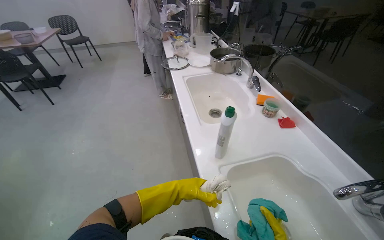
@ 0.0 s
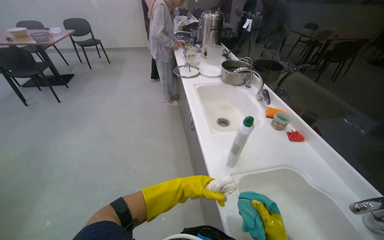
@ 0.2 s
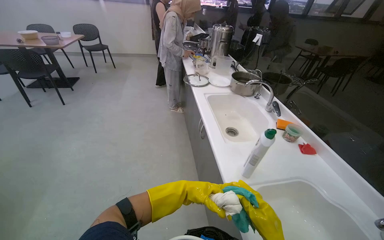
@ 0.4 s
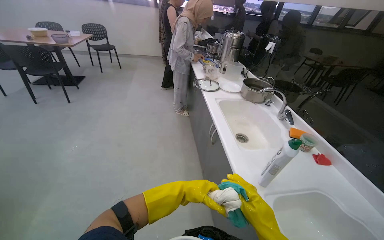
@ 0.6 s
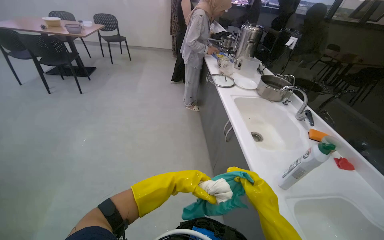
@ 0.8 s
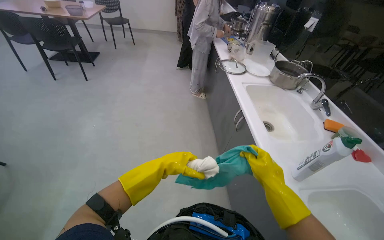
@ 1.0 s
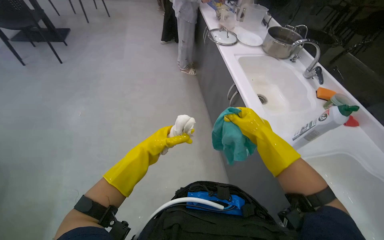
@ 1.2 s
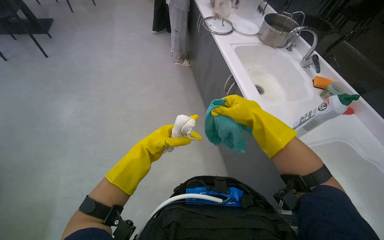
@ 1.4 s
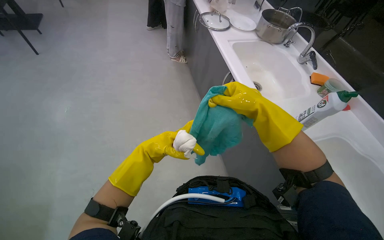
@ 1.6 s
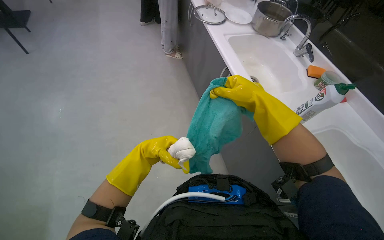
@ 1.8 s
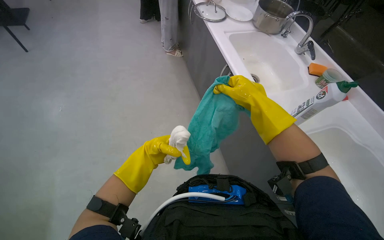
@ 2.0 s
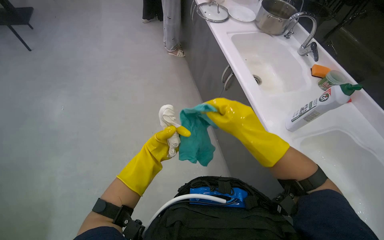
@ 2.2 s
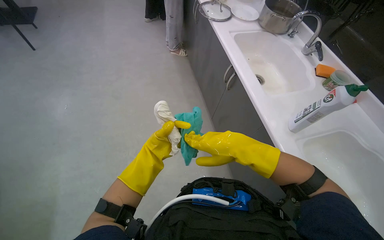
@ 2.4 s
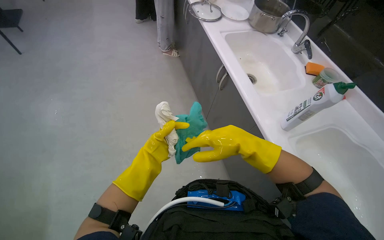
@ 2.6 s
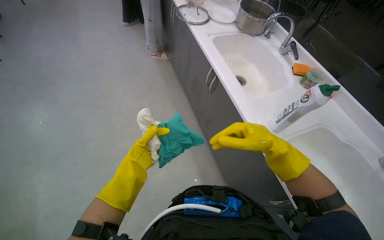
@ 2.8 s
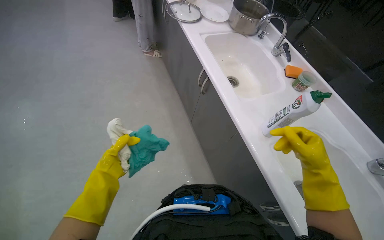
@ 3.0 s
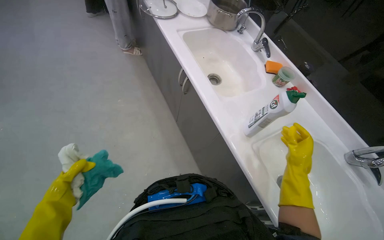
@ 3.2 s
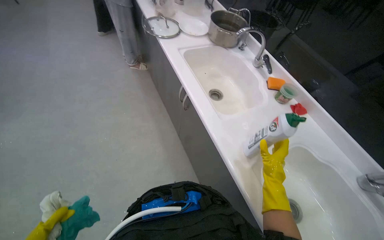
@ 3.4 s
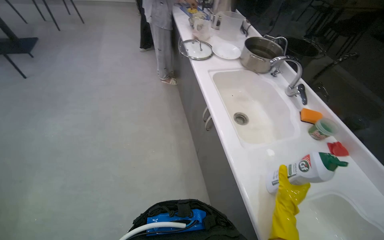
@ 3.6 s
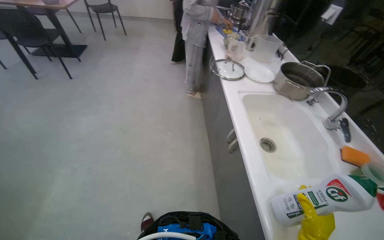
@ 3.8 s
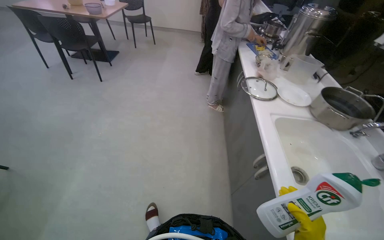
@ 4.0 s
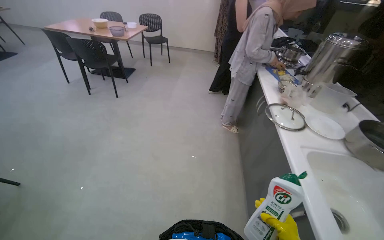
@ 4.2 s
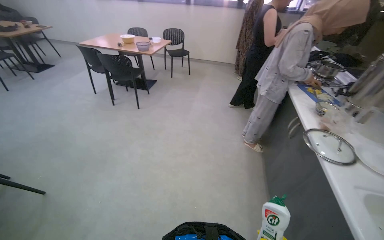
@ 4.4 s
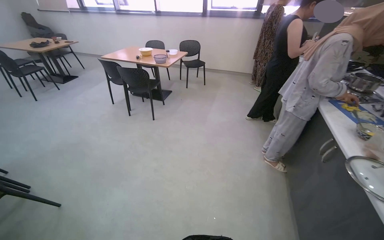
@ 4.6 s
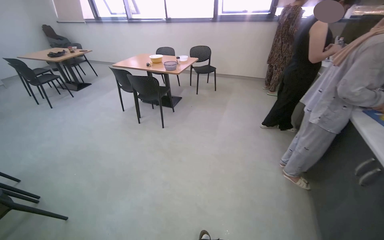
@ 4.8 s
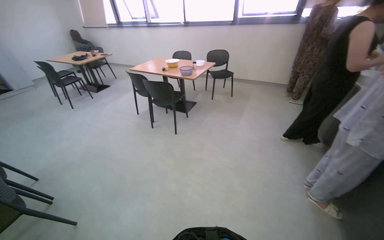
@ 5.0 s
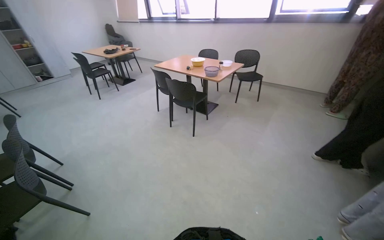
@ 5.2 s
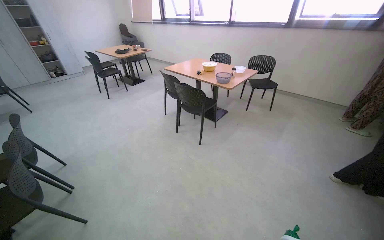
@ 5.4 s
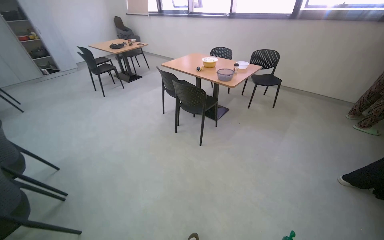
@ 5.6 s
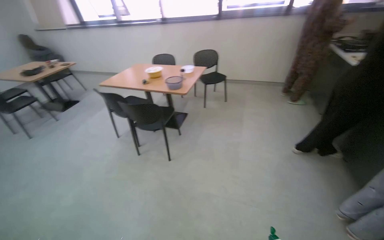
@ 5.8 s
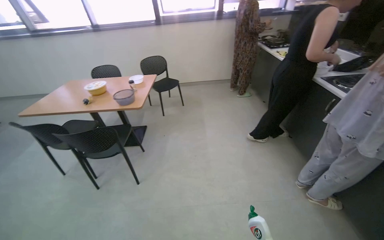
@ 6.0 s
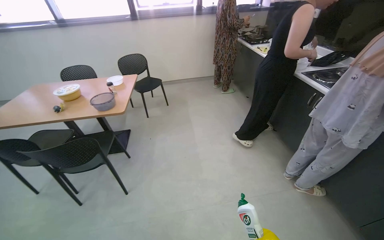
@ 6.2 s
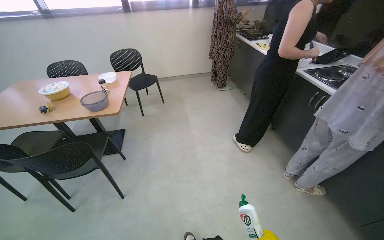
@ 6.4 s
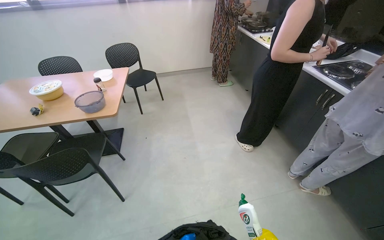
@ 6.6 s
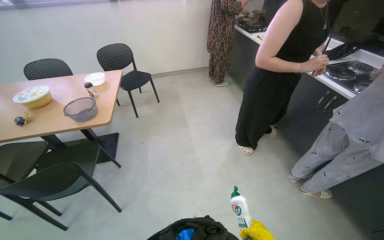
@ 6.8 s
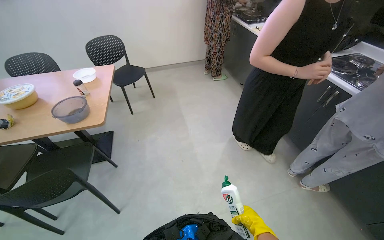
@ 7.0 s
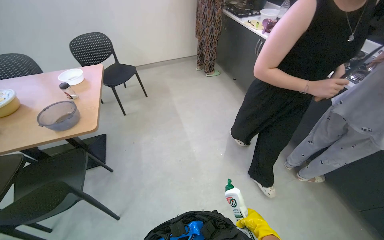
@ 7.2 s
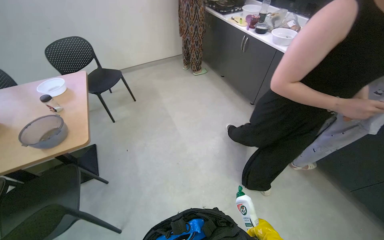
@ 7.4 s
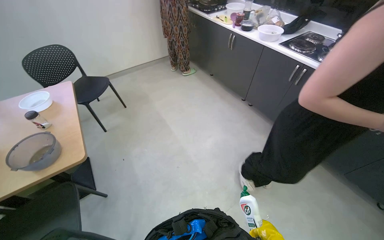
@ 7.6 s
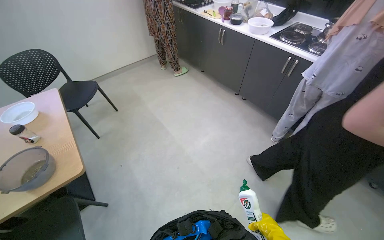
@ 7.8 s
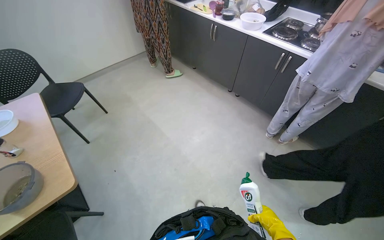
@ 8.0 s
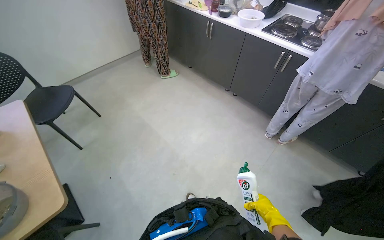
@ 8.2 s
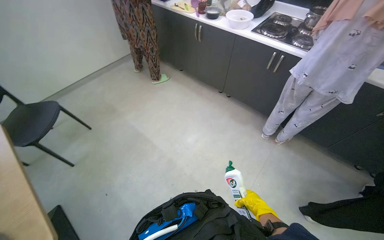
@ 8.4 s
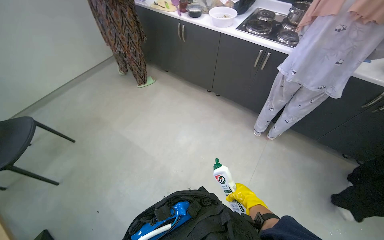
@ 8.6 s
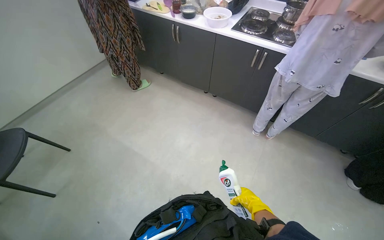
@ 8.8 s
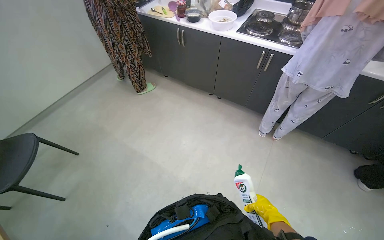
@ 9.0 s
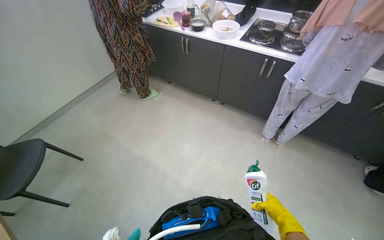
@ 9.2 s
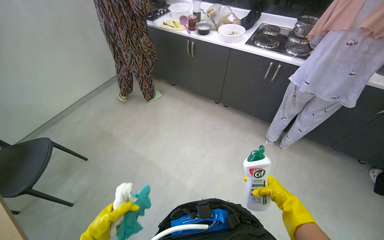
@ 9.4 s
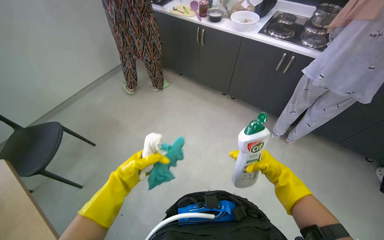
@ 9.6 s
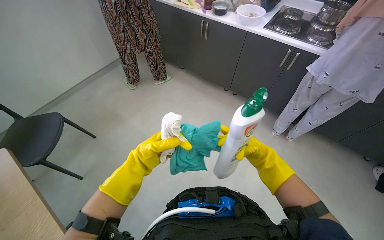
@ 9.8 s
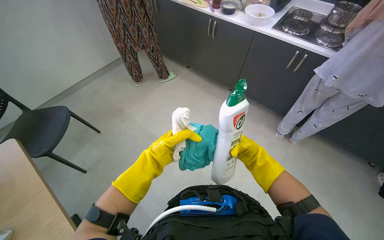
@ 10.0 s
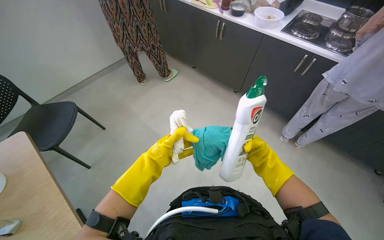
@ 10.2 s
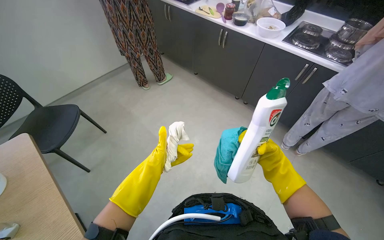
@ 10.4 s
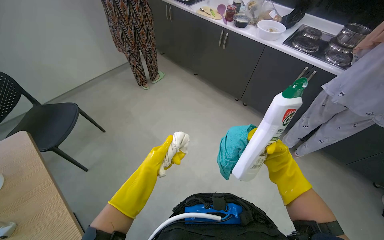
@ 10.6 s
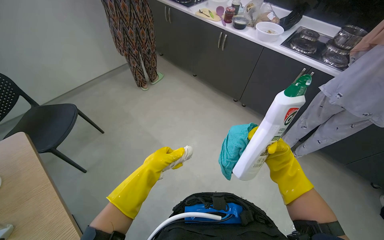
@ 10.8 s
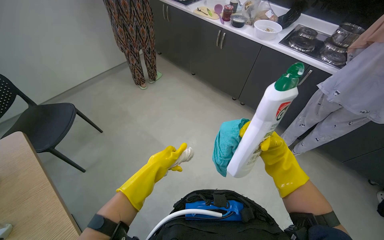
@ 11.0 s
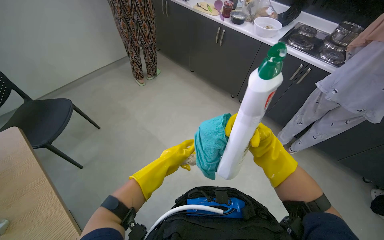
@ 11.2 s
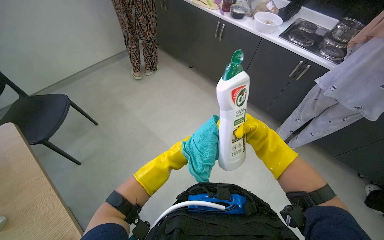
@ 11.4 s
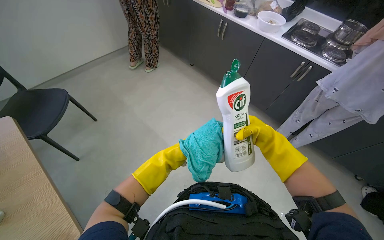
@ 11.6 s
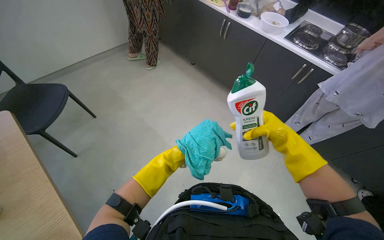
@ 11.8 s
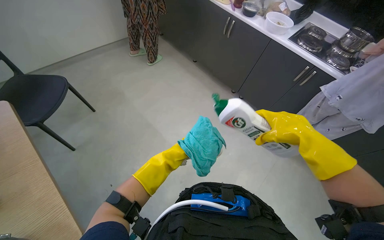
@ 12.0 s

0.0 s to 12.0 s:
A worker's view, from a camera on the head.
Job: cleaning kitchen.
The whole recording: Wiping kitchen cabinets exterior. The worker wipes the exterior surfaces of the kitchen cabinets with a damp cloth.
0.0 to 1.6 s: The head travels to the left, roughly 40 cm. The view tilts approximately 15 degrees downward.
1.6 to 3.0 s: The right hand is displaced to the right and down the picture by approximately 25 cm.
3.0 to 4.4 s: The head turns to the left by about 35 degrees. The view tilts about 30 degrees upward.
4.4 to 6.0 s: The head travels about 1 m.
6.0 to 7.6 s: The camera travels approximately 60 cm. The wearer's head swings roughly 30 degrees to the right.
7.6 to 9.0 s: The head rotates some 25 degrees to the right.
9.0 to 10.4 s: The right hand moves up the picture and nearer to the camera, roughly 20 cm.
10.4 to 12.0 s: The left hand shifts about 10 cm farther from the camera. Meanwhile the right hand travels nearer to the camera and up the picture by roughly 15 cm.

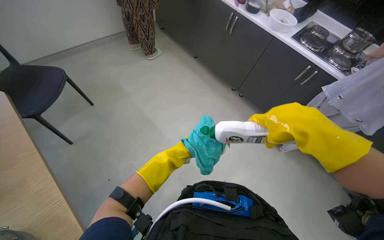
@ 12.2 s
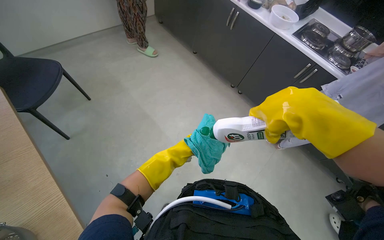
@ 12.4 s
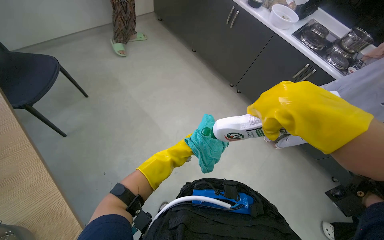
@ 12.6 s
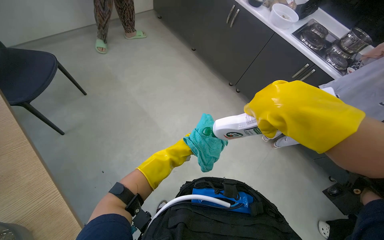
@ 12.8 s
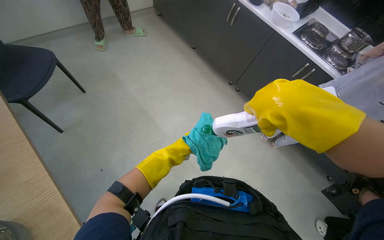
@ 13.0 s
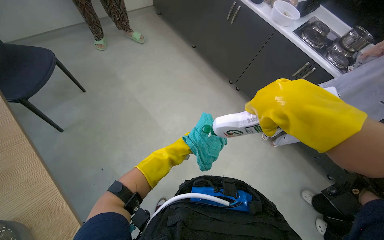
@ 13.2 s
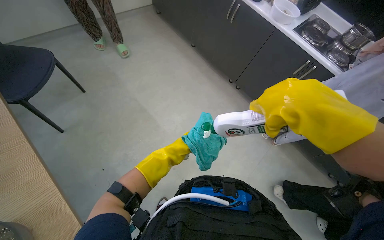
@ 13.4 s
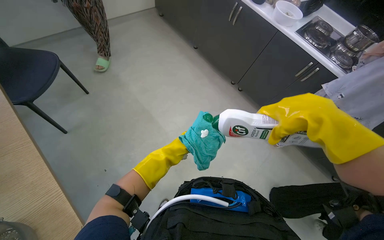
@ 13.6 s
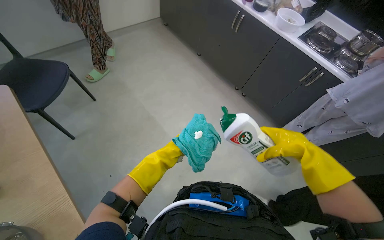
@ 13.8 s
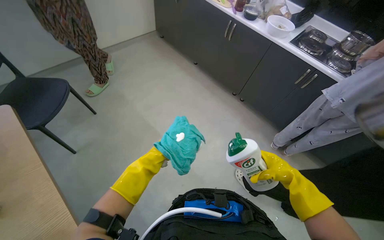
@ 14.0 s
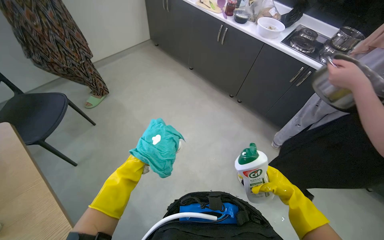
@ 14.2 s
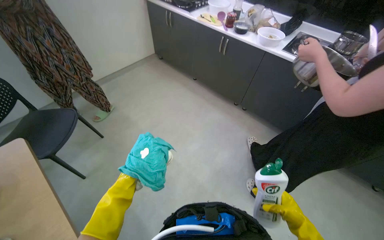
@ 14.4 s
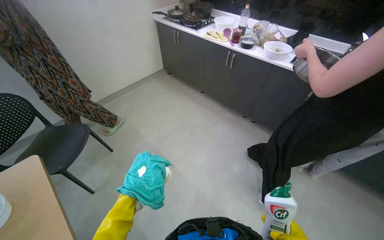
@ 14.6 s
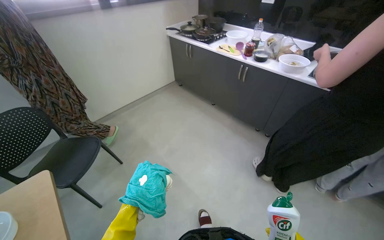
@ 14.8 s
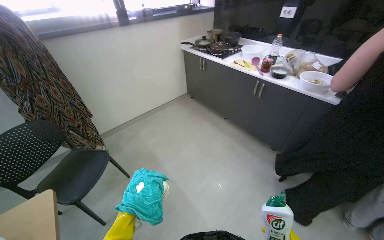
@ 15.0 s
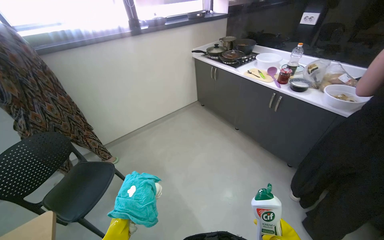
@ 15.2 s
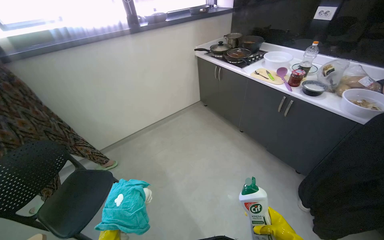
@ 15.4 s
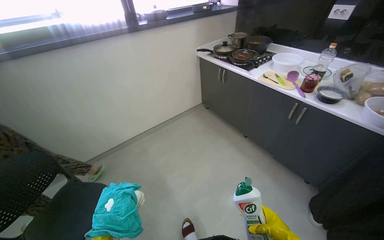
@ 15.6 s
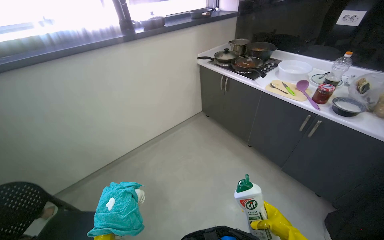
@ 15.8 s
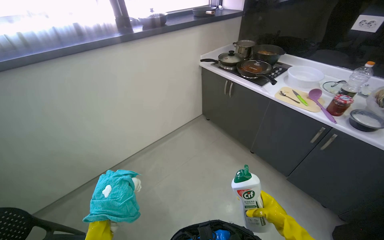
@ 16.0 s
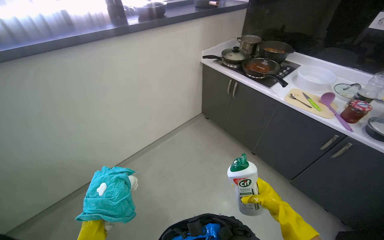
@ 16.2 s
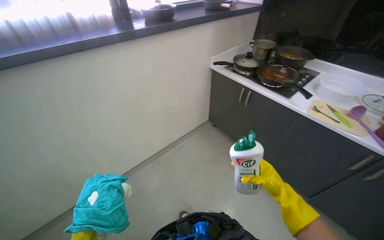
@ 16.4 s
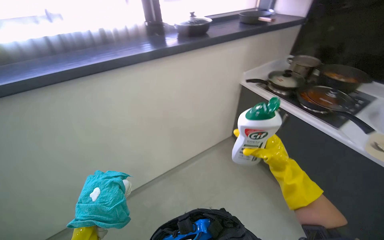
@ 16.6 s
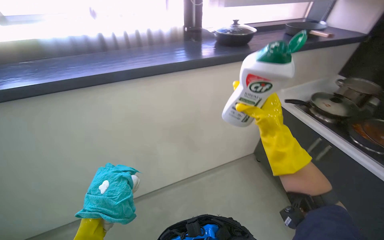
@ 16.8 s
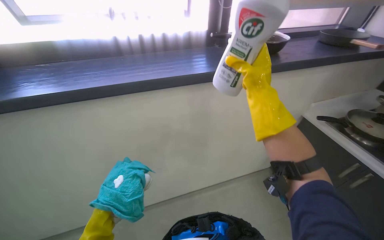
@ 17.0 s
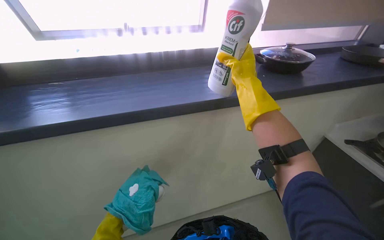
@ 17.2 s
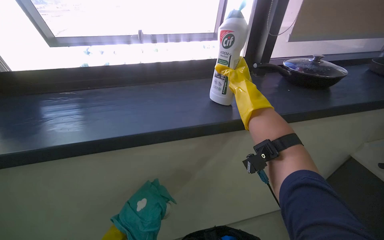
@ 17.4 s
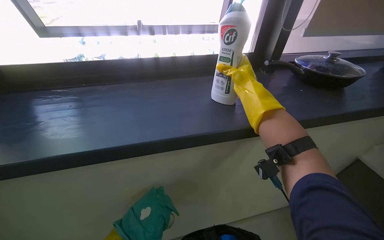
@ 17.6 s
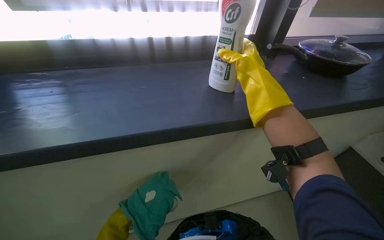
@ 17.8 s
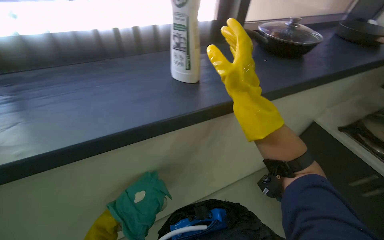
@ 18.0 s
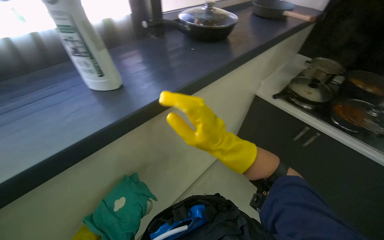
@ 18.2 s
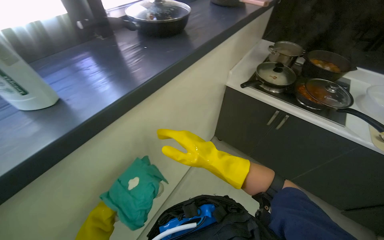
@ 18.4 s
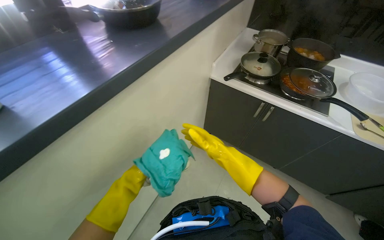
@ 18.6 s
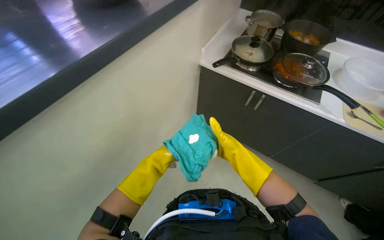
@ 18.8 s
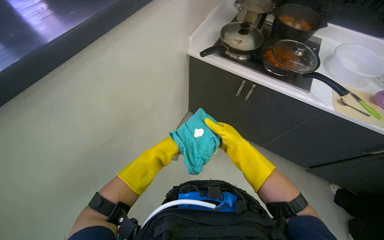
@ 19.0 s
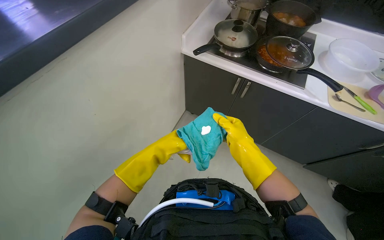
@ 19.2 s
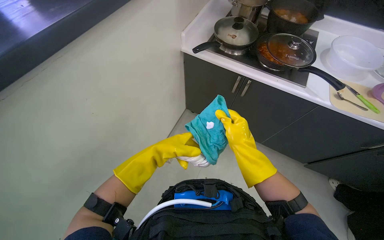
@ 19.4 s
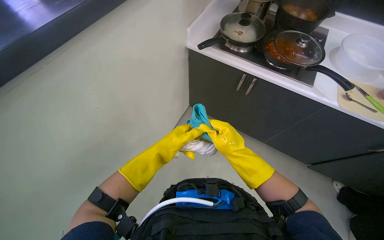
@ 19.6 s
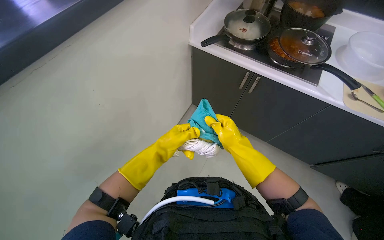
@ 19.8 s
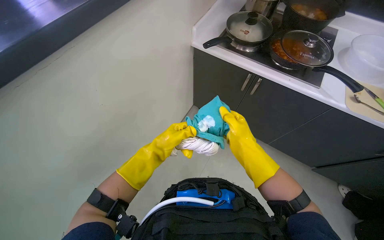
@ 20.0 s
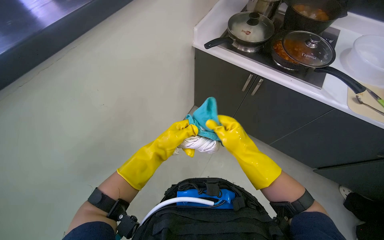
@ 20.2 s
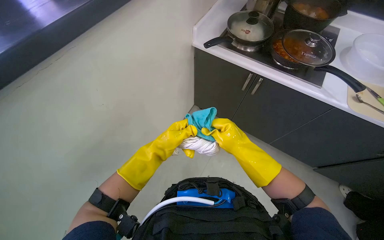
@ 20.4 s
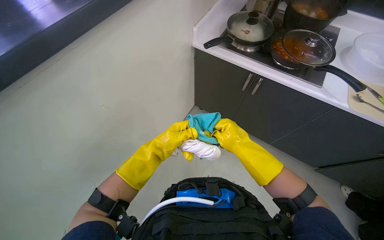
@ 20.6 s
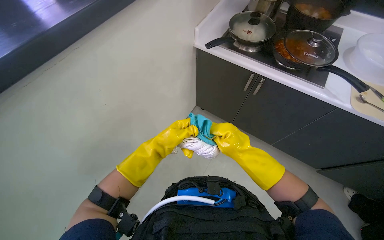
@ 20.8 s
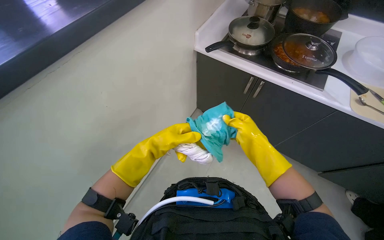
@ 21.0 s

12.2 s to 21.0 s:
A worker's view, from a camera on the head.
Job: cleaning kitchen.
The whole recording: Wiping kitchen cabinets exterior. The worker wipes the exterior surfaces of the kitchen cabinets with a damp cloth.
12.2 to 13.6 s: The hands stay close to where they were, moving slightly.
13.6 to 15.2 s: The camera is aimed roughly 25 degrees further to the left. The view tilts about 25 degrees upward.
15.2 to 16.6 s: The head travels approximately 80 cm.
19.6 to 21.0 s: The hands stay close to where they were, moving slightly.
